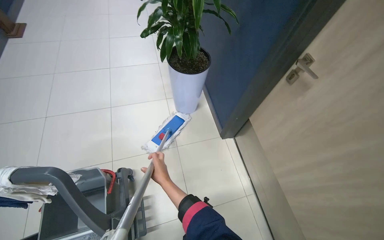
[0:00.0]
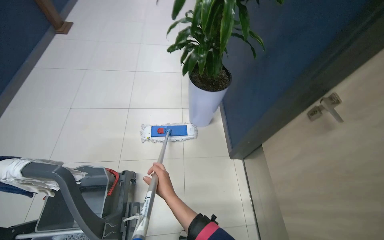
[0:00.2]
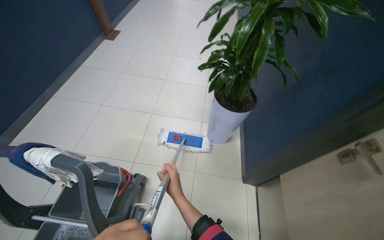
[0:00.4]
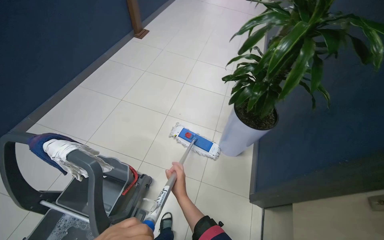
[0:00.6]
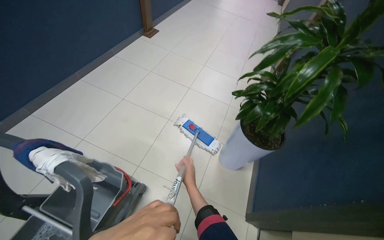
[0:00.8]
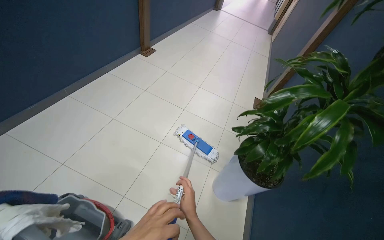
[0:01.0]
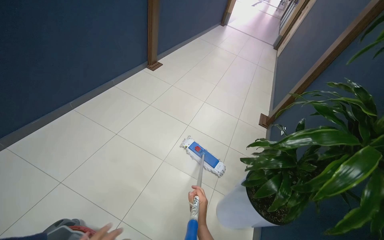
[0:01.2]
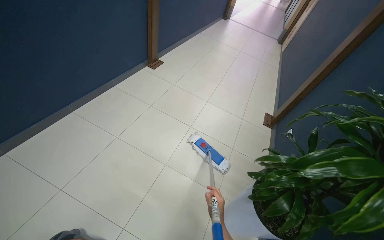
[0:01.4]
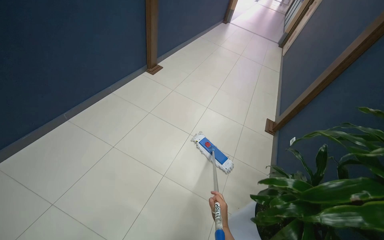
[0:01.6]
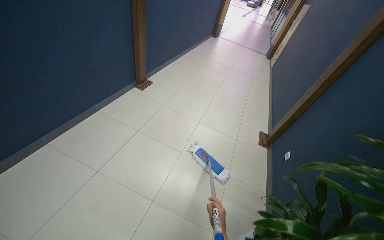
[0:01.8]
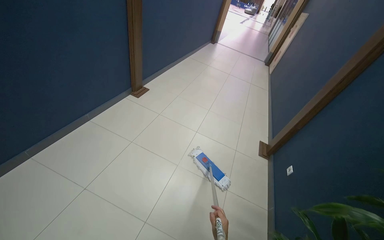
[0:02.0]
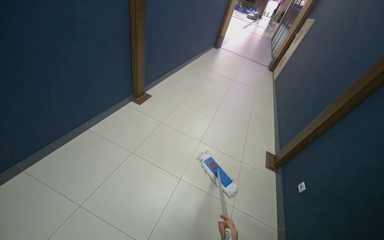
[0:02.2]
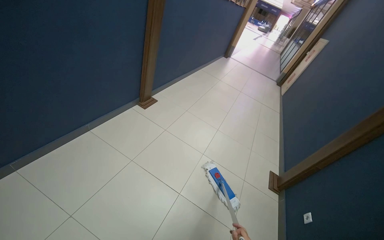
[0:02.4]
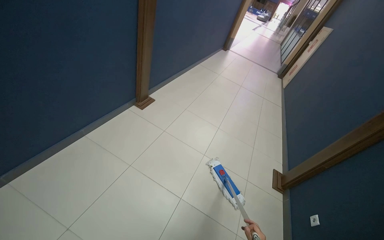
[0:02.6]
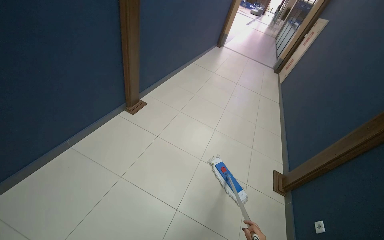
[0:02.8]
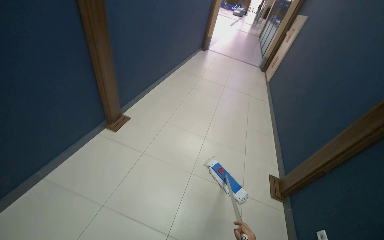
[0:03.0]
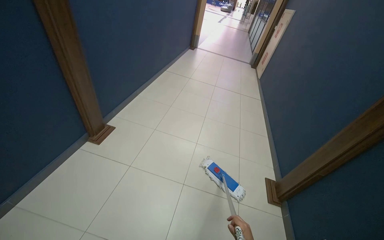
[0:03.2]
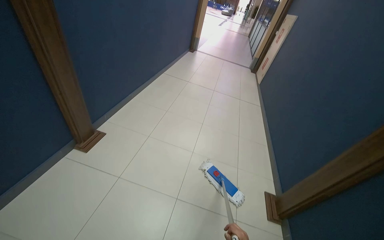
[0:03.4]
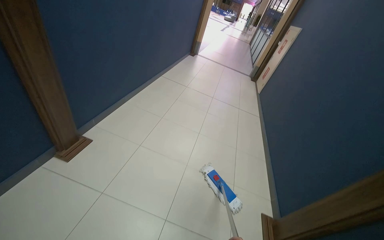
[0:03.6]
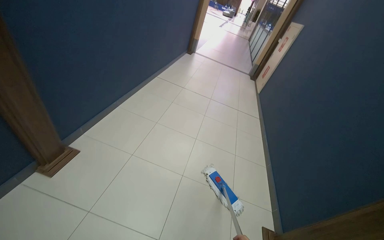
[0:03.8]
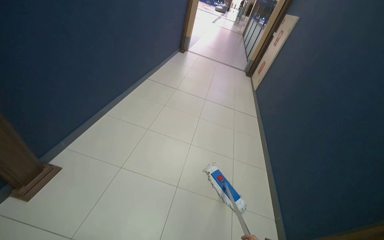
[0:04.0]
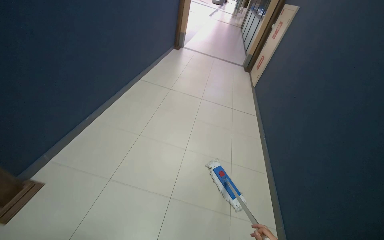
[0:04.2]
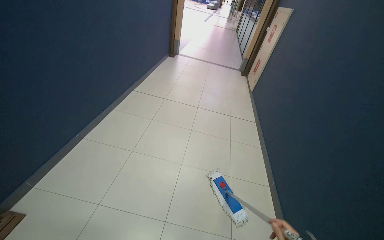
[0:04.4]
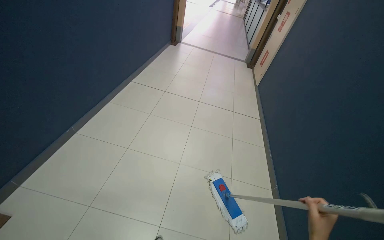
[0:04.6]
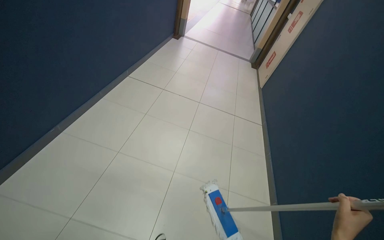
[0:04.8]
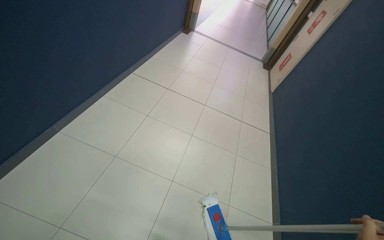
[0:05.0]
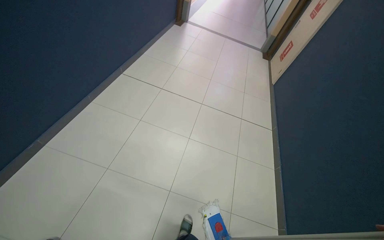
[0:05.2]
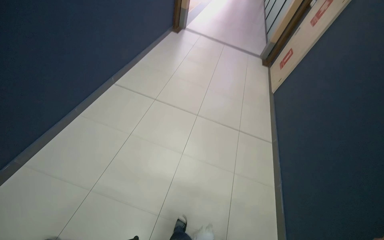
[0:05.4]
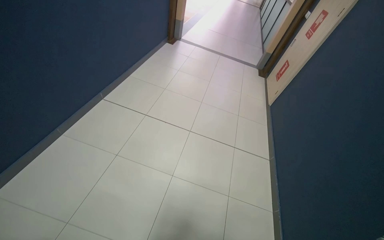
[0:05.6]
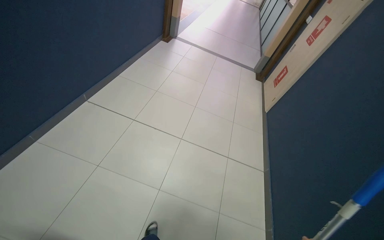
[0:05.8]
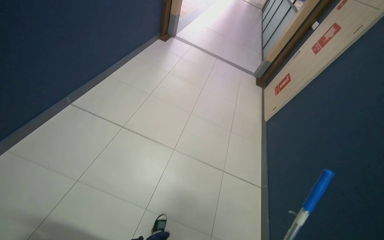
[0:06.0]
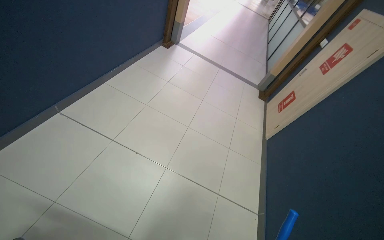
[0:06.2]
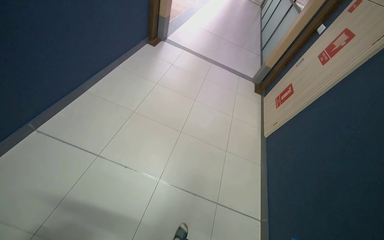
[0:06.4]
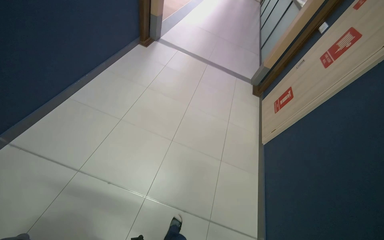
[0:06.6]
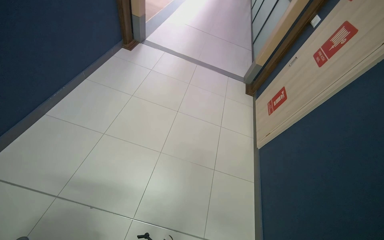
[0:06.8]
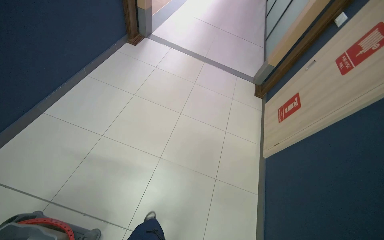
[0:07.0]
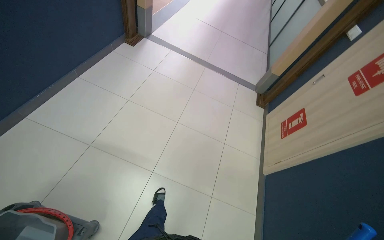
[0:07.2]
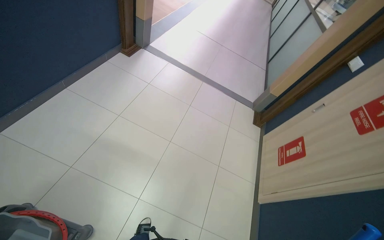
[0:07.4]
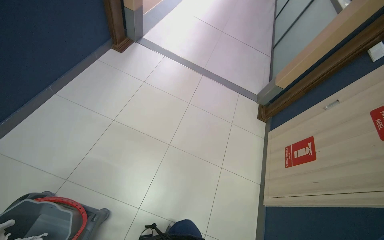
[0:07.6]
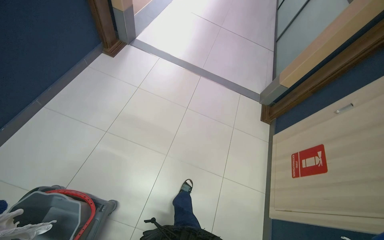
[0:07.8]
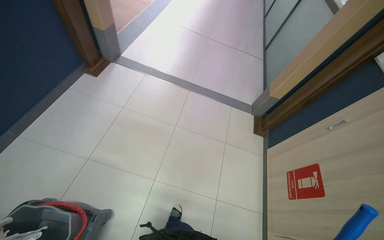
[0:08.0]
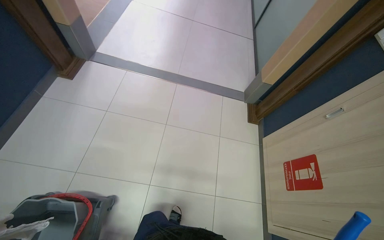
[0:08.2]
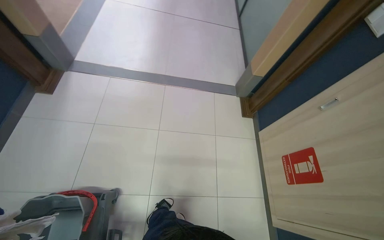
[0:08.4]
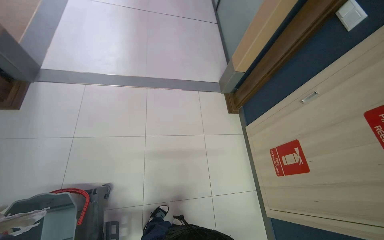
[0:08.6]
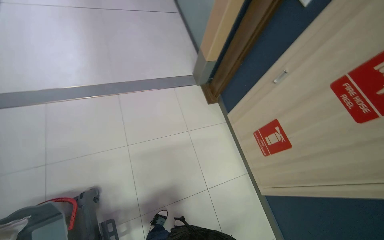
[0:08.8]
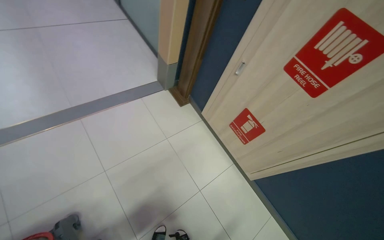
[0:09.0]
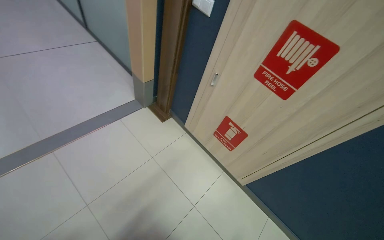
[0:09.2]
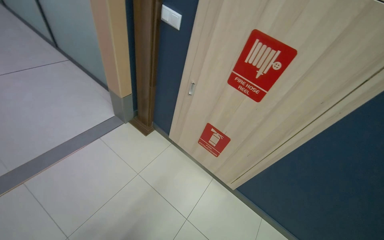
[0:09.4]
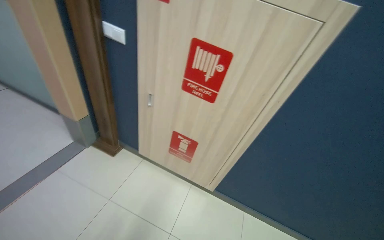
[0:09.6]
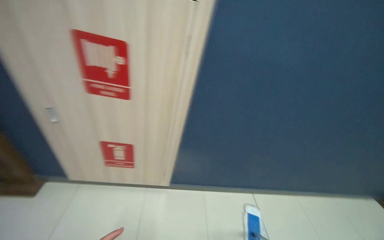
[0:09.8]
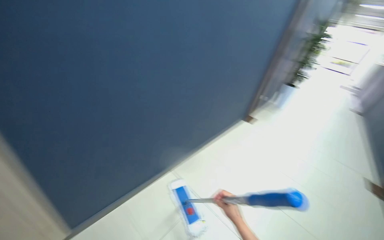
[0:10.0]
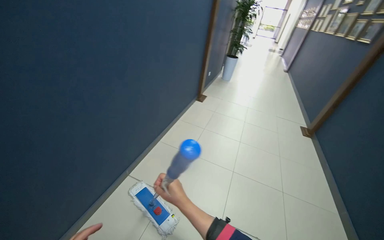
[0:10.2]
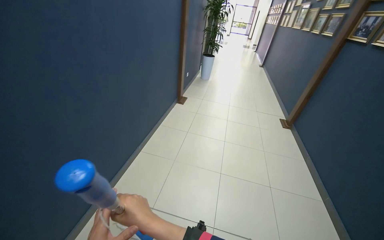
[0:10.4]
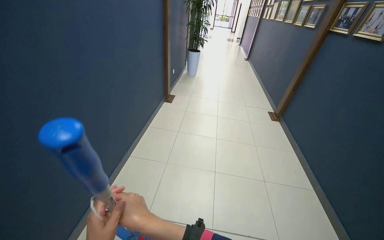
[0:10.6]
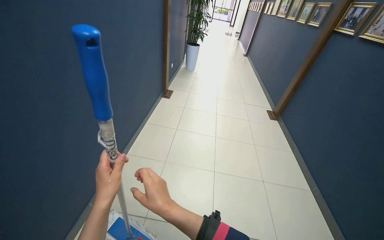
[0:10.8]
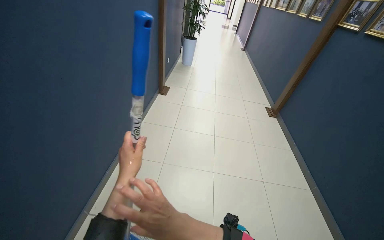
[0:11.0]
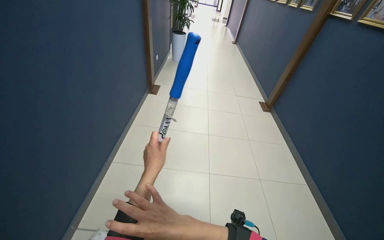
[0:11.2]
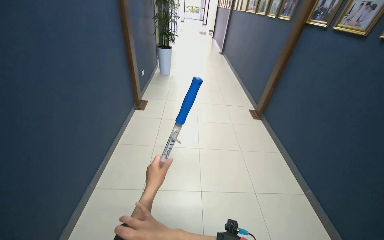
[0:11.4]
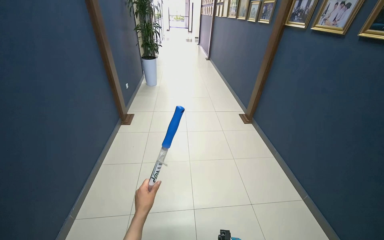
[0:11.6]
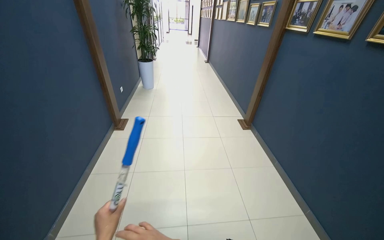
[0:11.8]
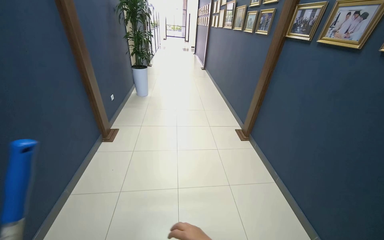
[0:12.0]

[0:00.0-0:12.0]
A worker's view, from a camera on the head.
Job: mopping floor.
The whole recording: Mopping hallway floor. The worker mops the tiled floor in the hallway.
0:00.0 to 0:01.6: The head travels roughly 70 cm. The head rotates about 40 degrees to the left. The view tilts some 15 degrees upward.
0:01.6 to 0:03.0: The head travels roughly 90 cm.
0:03.0 to 0:04.4: The wearer moves approximately 1 m.
0:04.4 to 0:06.0: The camera travels some 1.5 m.
0:06.0 to 0:07.6: The camera travels roughly 1.5 m.
0:07.6 to 0:09.0: The head travels roughly 70 cm. The head rotates some 55 degrees to the right. The wearer looks some 15 degrees further downward.
0:09.0 to 0:10.4: The head travels approximately 60 cm. The wearer looks some 100 degrees further to the right.
0:10.4 to 0:12.0: The wearer moves roughly 80 cm. The head turns to the right by roughly 20 degrees.

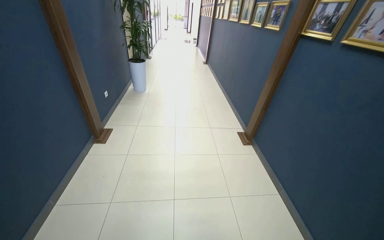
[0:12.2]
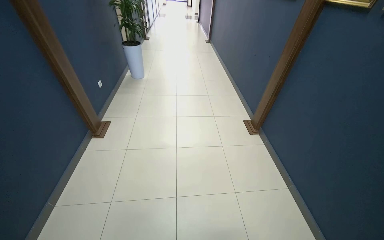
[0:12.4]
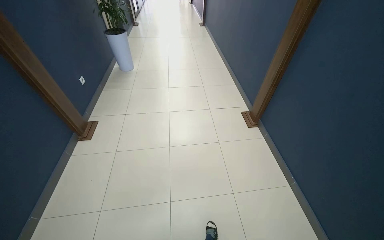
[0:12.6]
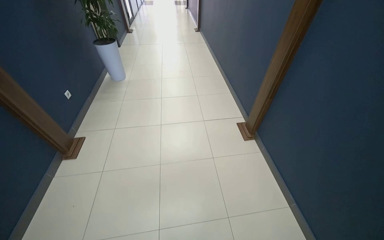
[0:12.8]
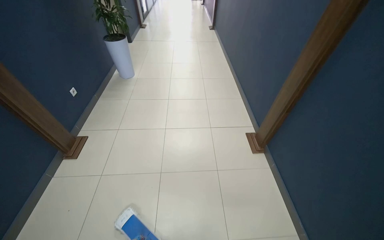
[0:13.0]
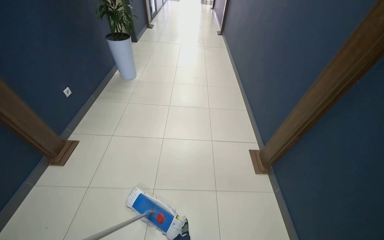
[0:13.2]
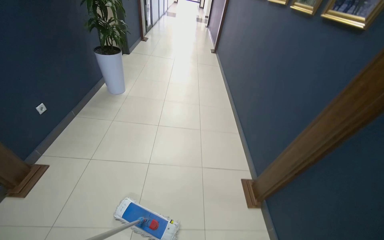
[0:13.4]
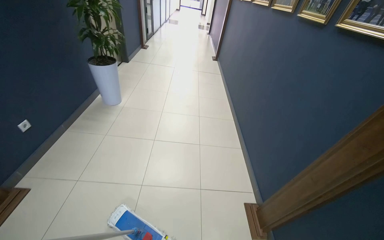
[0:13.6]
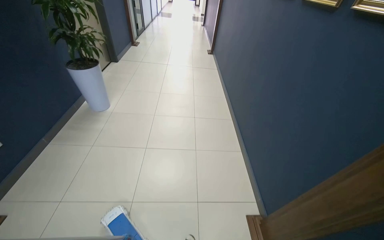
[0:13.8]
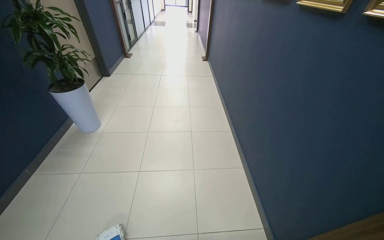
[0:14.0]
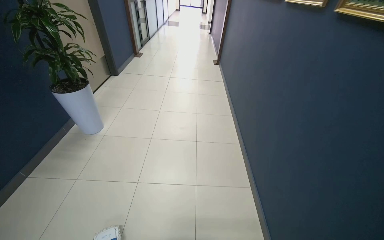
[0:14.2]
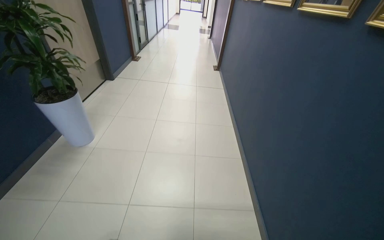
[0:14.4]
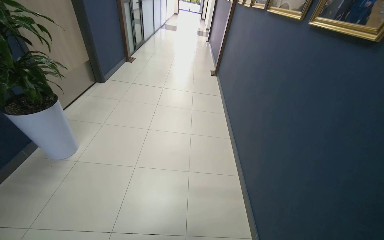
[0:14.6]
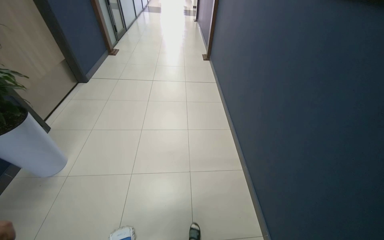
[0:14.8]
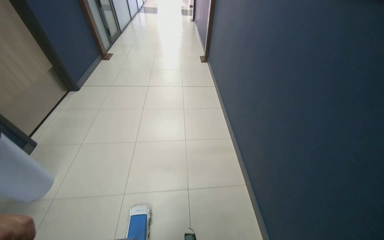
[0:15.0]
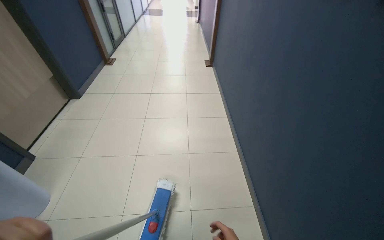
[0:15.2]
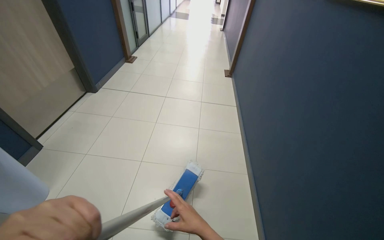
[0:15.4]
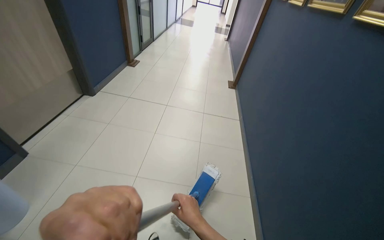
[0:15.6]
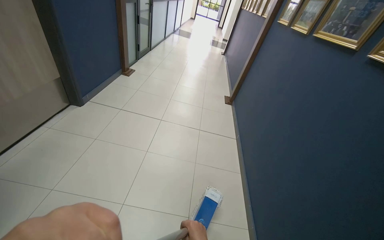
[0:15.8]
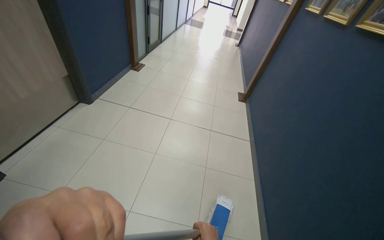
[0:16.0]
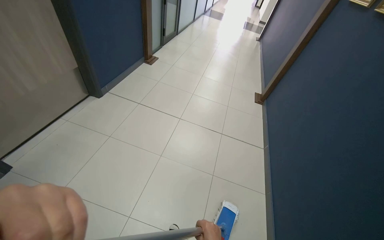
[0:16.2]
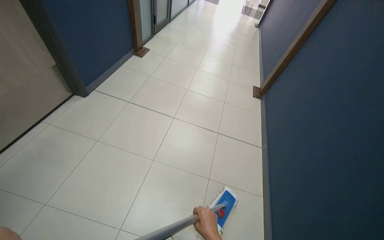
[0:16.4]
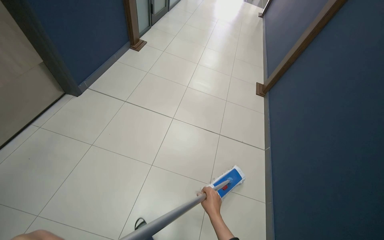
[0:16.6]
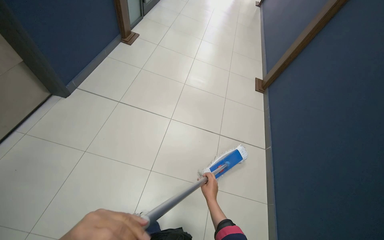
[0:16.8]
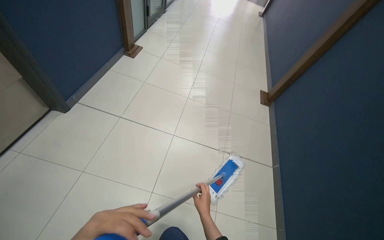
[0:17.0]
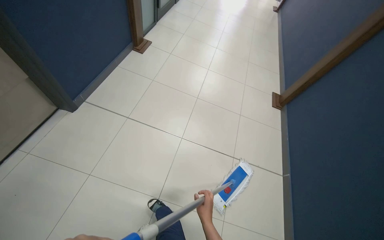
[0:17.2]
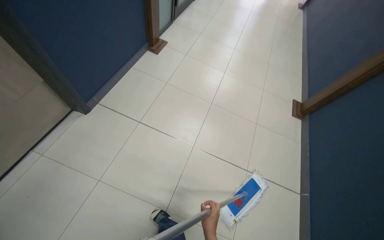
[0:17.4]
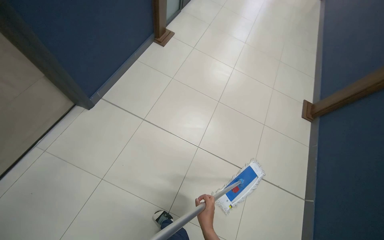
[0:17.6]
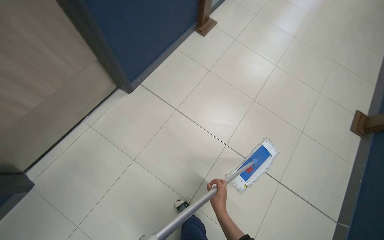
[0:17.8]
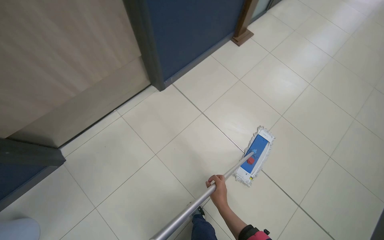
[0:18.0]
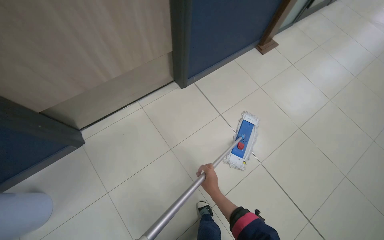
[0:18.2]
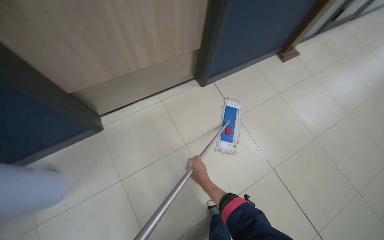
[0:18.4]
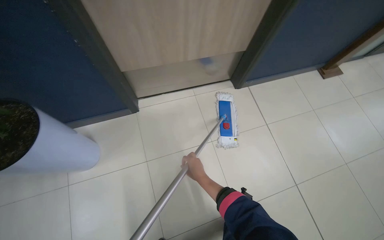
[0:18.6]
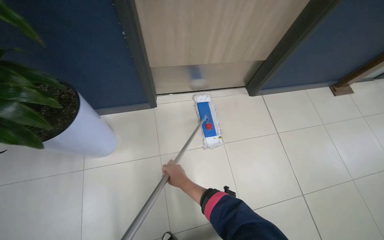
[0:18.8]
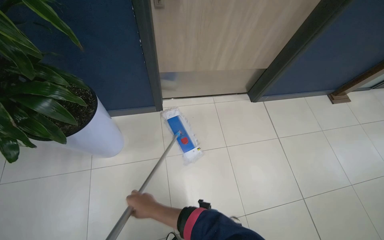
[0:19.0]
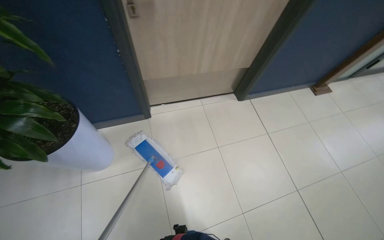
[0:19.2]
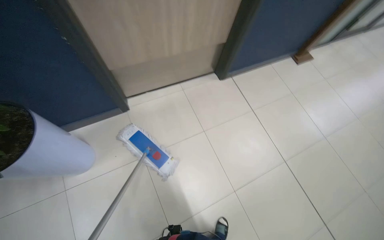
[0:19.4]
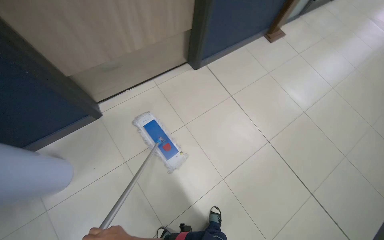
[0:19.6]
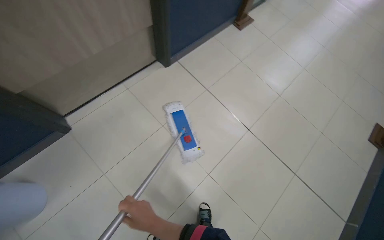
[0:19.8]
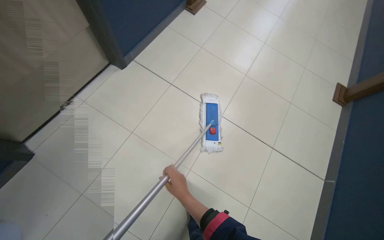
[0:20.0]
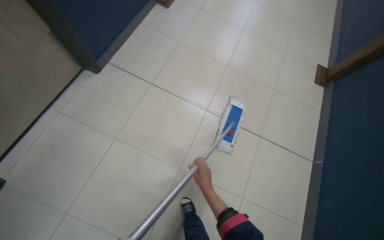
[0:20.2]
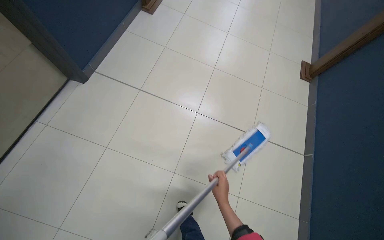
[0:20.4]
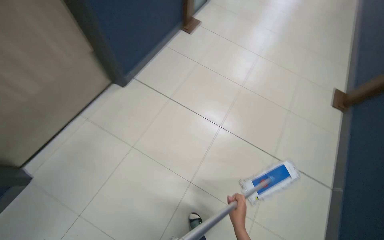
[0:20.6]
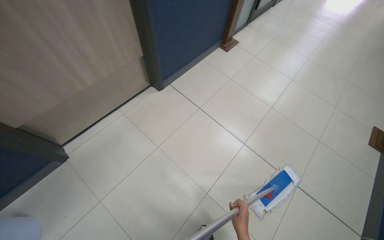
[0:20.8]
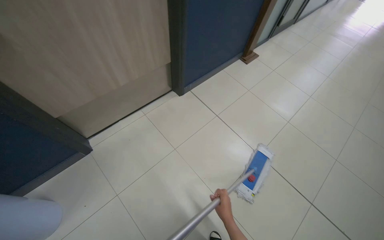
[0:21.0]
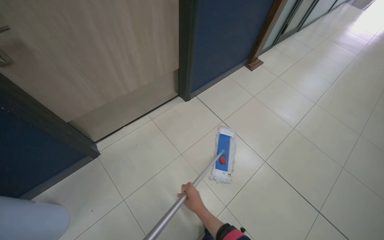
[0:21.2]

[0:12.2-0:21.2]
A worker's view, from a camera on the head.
Job: mopping floor.
The whole recording: Mopping hallway floor. The worker mops the tiled floor in the hallway.
0:12.2 to 0:13.8: The camera is carried approximately 1.5 m.
0:13.8 to 0:15.2: The wearer moves some 1.5 m.
0:15.2 to 0:16.6: The wearer moves roughly 1 m.
0:16.6 to 0:18.2: The camera travels roughly 70 cm. The wearer's head swings roughly 40 degrees to the left.
